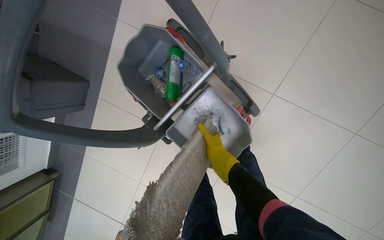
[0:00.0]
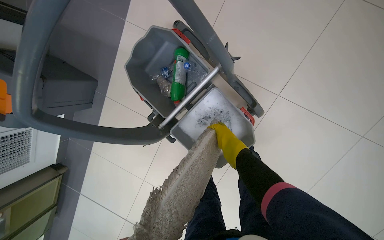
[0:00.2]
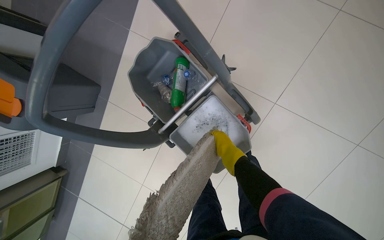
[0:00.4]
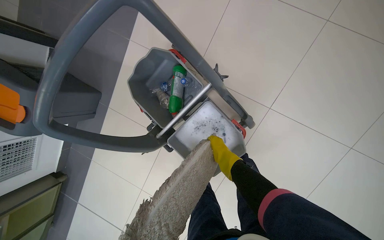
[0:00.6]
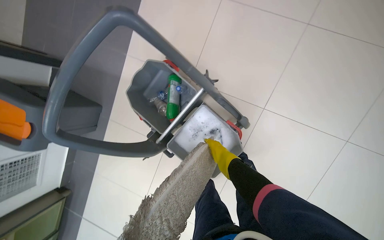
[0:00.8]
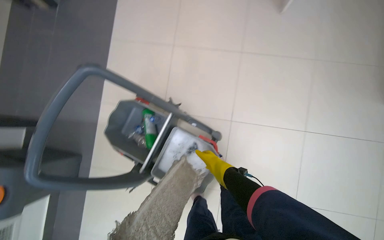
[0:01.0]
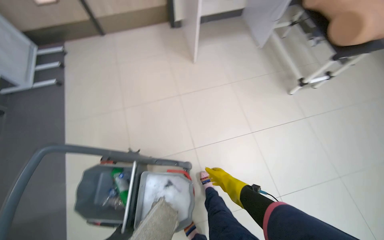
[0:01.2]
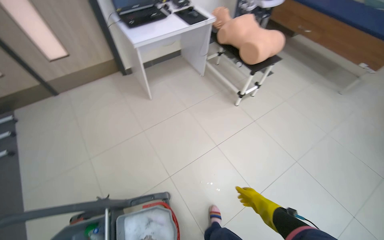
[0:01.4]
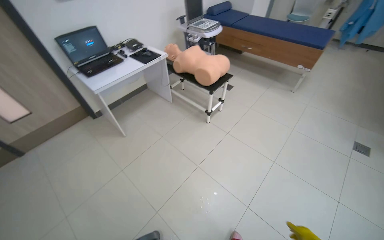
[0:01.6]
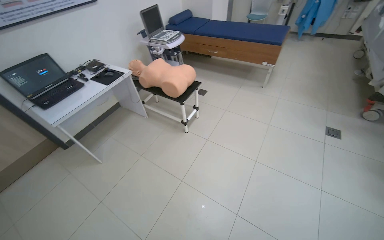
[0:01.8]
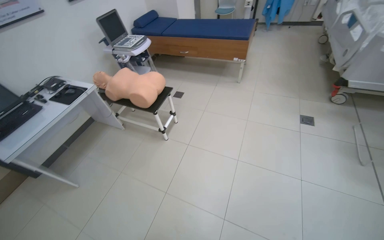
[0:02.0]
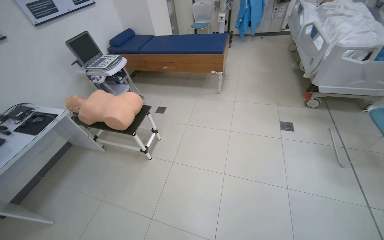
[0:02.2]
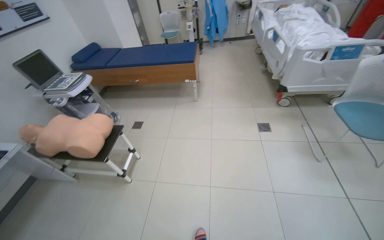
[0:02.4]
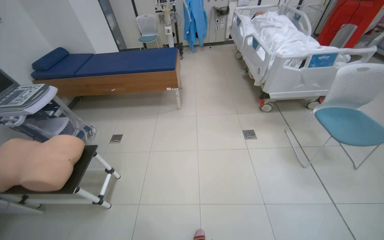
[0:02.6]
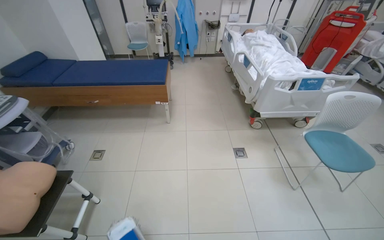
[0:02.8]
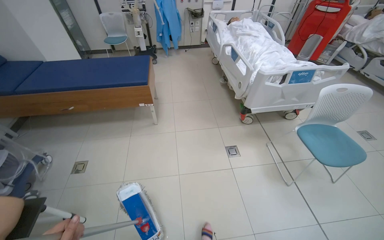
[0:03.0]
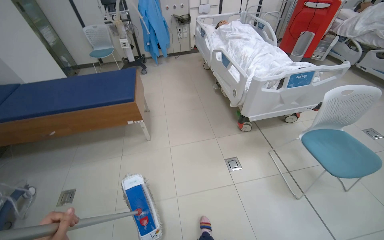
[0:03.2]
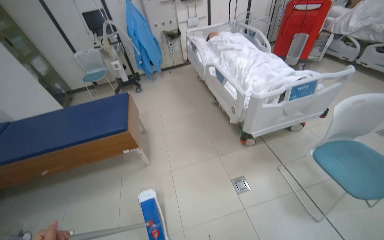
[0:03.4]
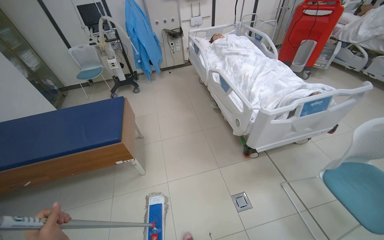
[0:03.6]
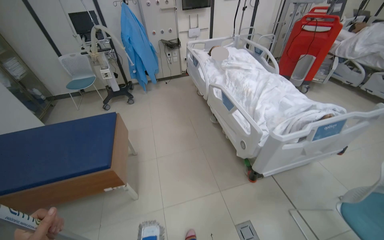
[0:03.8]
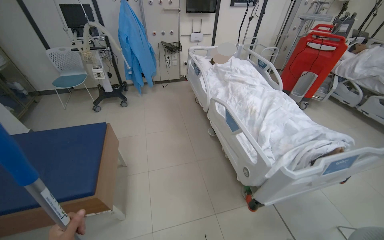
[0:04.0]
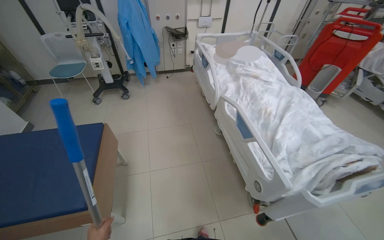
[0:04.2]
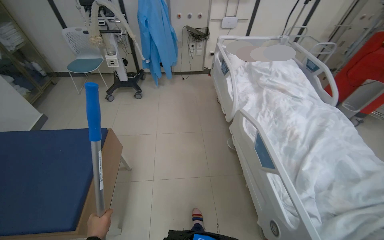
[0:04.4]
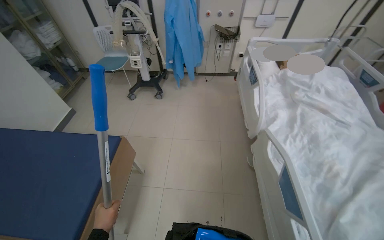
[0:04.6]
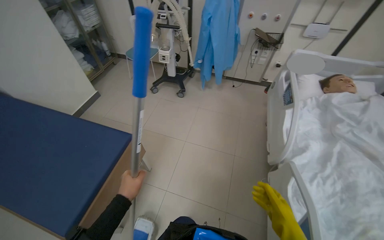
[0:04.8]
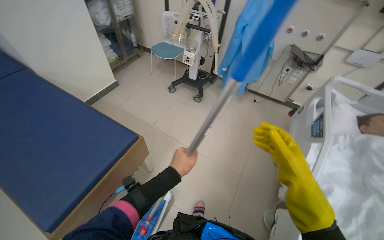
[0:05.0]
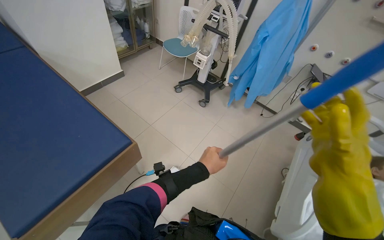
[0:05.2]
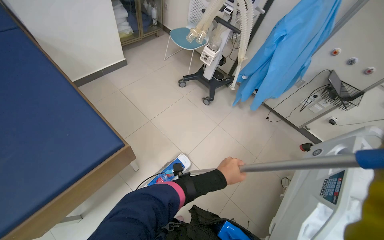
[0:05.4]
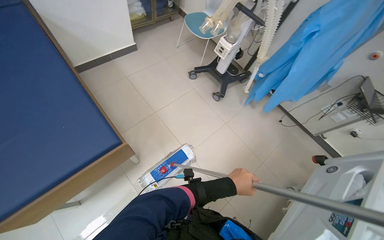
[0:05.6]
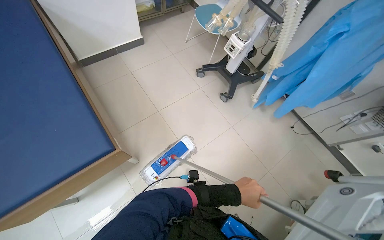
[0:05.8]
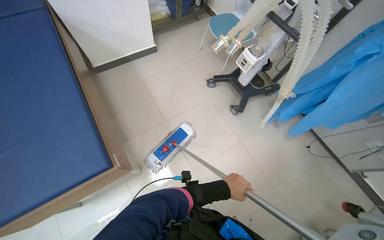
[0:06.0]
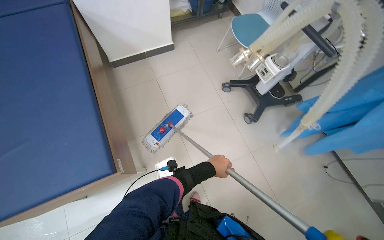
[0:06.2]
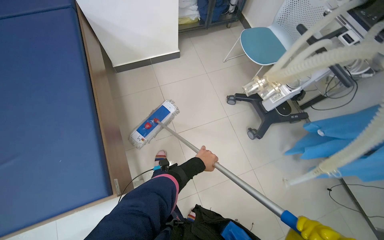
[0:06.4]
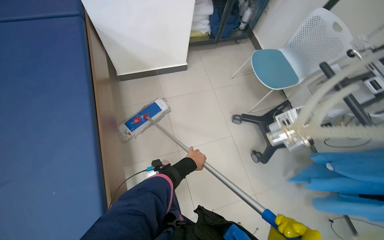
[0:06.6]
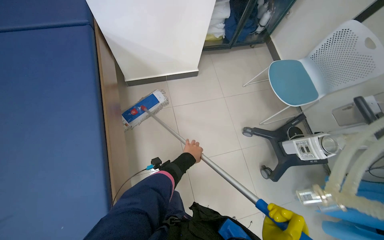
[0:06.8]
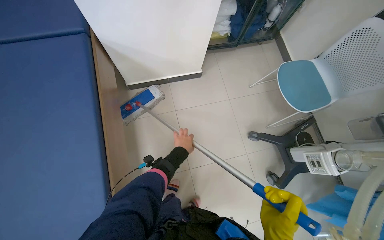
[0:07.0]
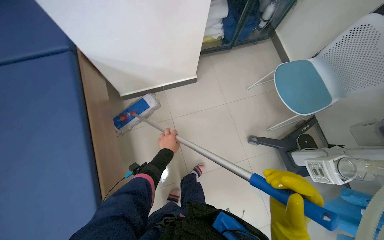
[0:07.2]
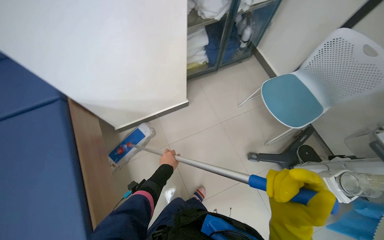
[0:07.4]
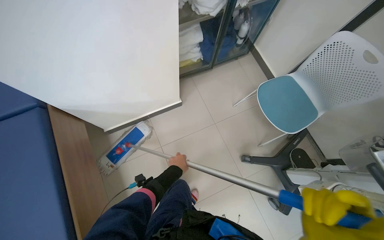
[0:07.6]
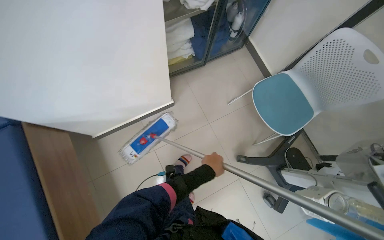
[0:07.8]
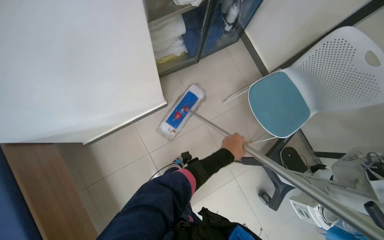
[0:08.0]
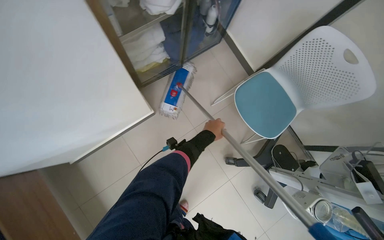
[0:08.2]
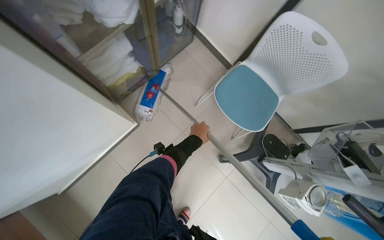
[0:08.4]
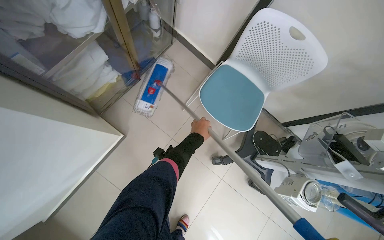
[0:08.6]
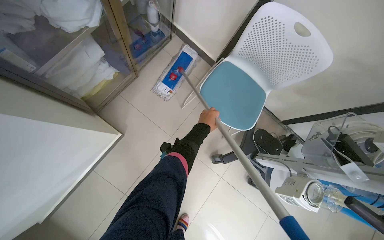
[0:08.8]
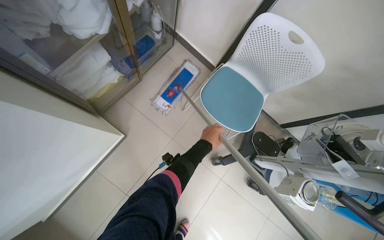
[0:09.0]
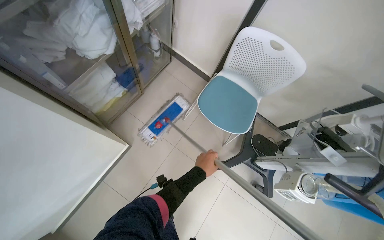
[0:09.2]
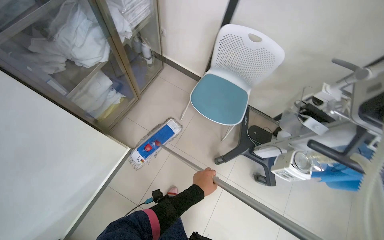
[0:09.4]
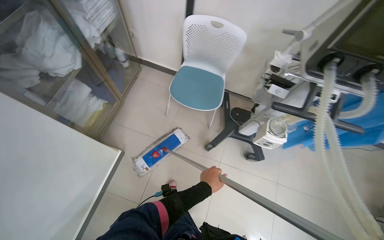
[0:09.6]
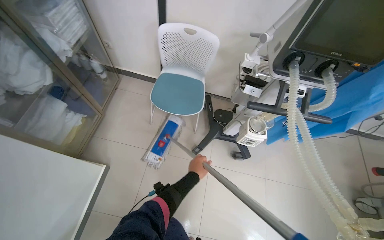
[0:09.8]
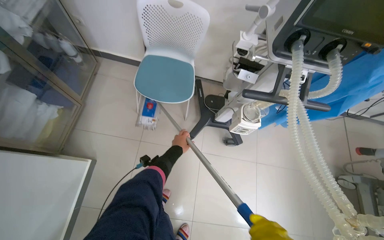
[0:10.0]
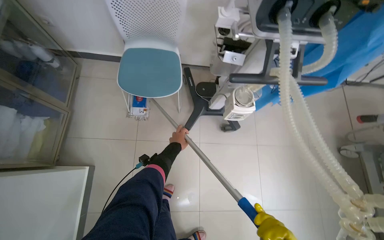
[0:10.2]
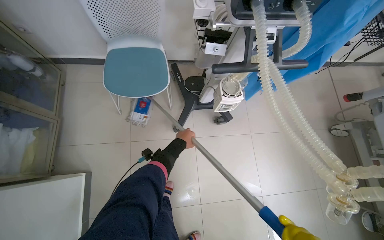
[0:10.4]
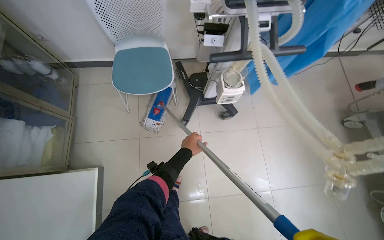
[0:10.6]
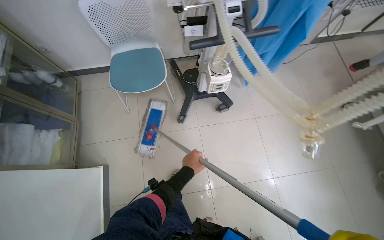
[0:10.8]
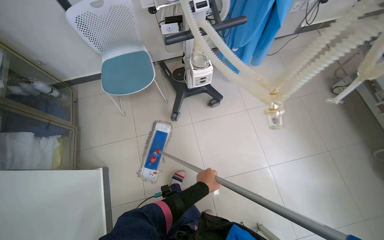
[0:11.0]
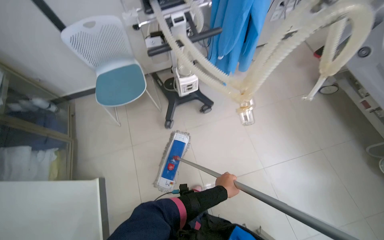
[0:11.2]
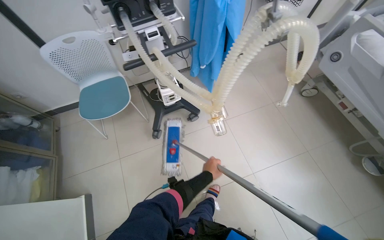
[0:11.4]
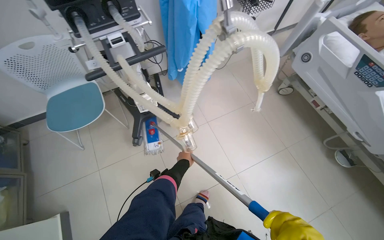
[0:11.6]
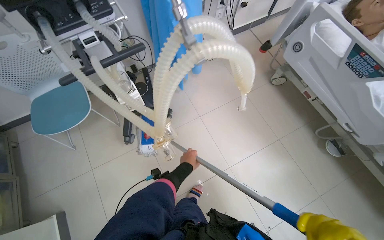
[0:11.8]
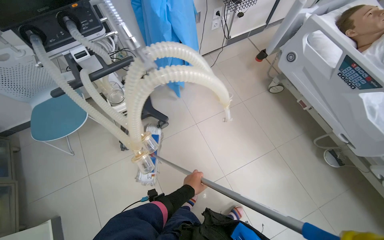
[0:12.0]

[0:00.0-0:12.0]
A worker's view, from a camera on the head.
Job: mopping floor.
The whole recording: Mopping floor. The worker dips and wrings the mop in the bucket, then mops the floor of the room.
0:00.0 to 0:01.6: The camera travels some 70 cm. The wearer looks approximately 70 degrees further to the right. The camera pitches upward, by some 60 degrees.
0:01.6 to 0:03.0: The camera travels some 1 m. The wearer looks some 50 degrees further to the right.
0:03.0 to 0:04.4: The head travels some 1.5 m.
0:04.4 to 0:06.0: The head travels approximately 1 m. The wearer's head swings roughly 65 degrees to the left. The wearer looks some 15 degrees further downward.
0:06.0 to 0:07.6: The camera is carried roughly 1 m.
0:07.6 to 0:09.0: The camera travels some 50 cm. The wearer looks roughly 25 degrees further to the right.
0:09.0 to 0:10.4: The scene turns approximately 40 degrees counterclockwise in the picture.
0:10.4 to 0:12.0: The camera is carried to the right, roughly 60 cm.

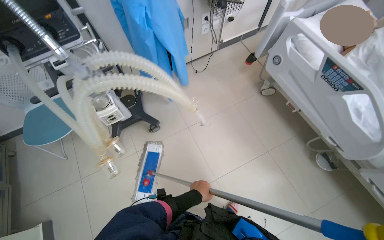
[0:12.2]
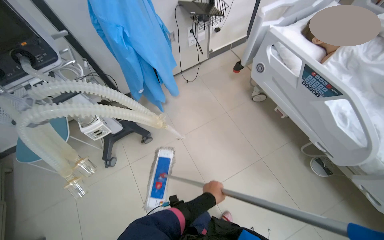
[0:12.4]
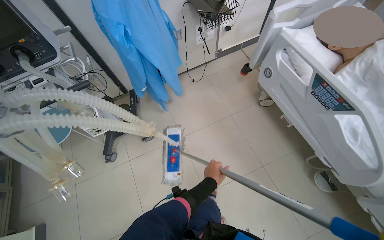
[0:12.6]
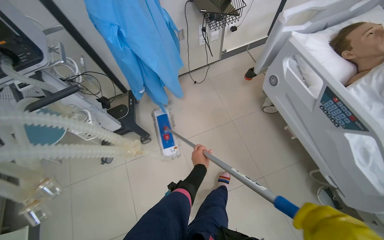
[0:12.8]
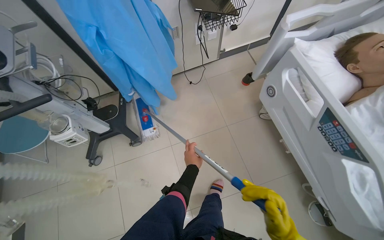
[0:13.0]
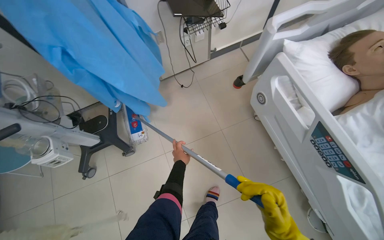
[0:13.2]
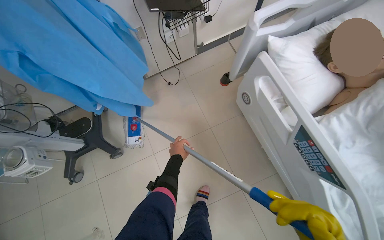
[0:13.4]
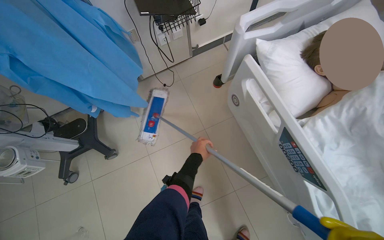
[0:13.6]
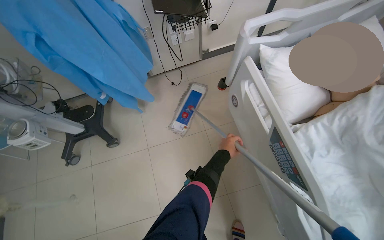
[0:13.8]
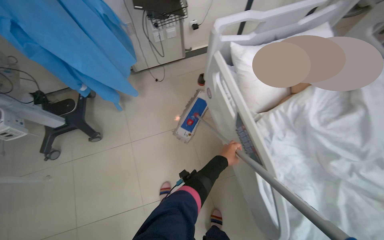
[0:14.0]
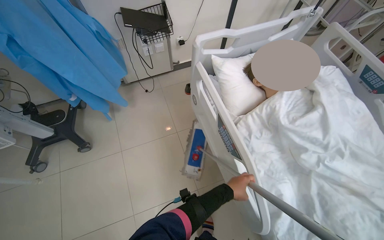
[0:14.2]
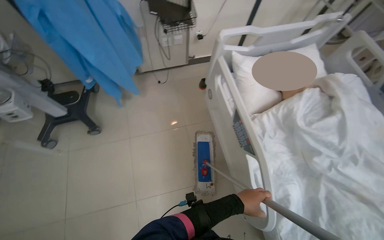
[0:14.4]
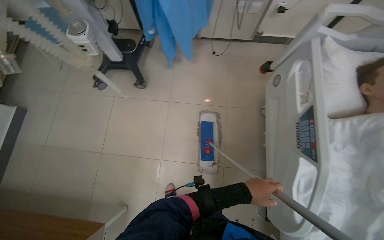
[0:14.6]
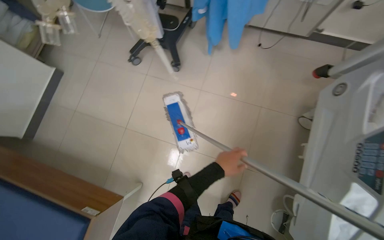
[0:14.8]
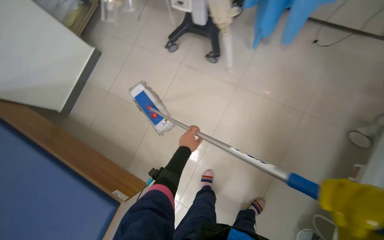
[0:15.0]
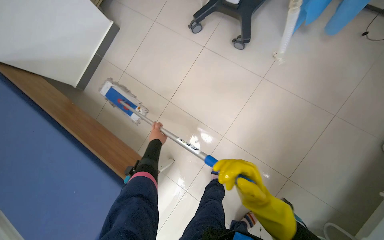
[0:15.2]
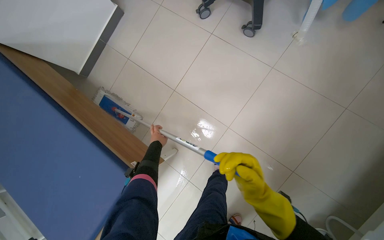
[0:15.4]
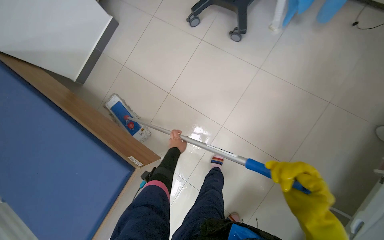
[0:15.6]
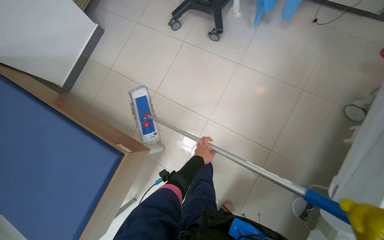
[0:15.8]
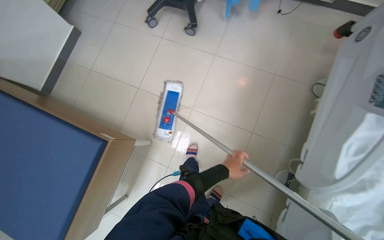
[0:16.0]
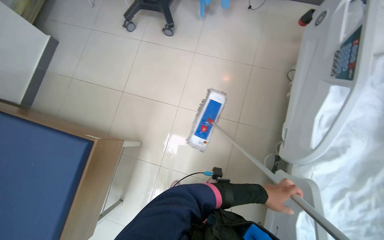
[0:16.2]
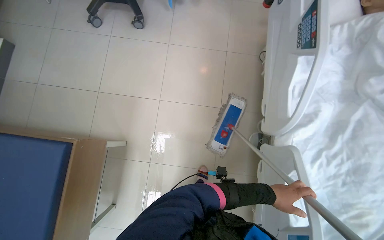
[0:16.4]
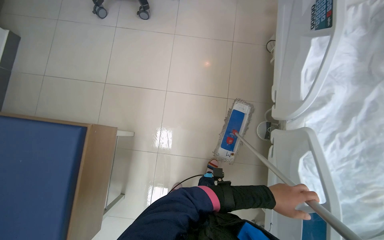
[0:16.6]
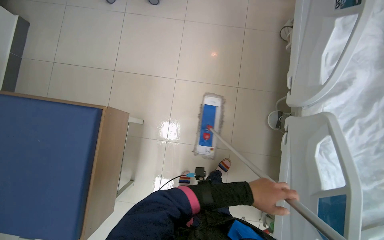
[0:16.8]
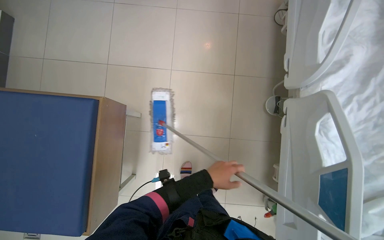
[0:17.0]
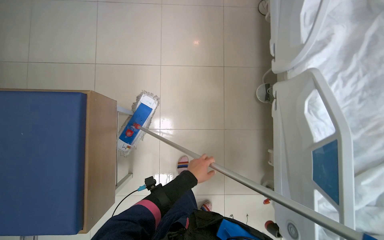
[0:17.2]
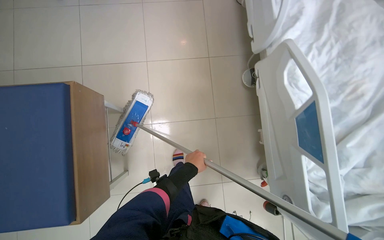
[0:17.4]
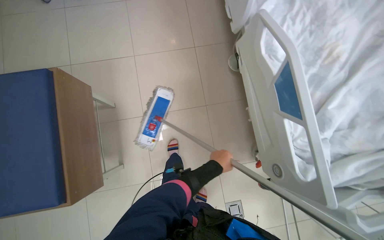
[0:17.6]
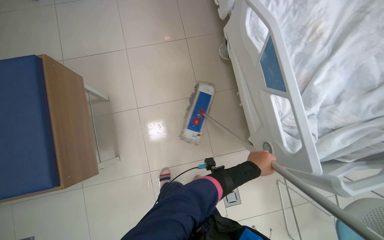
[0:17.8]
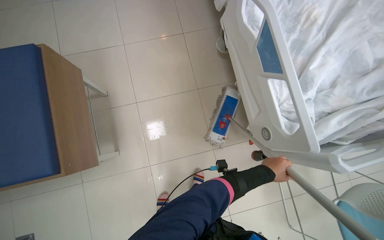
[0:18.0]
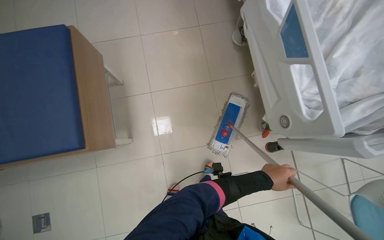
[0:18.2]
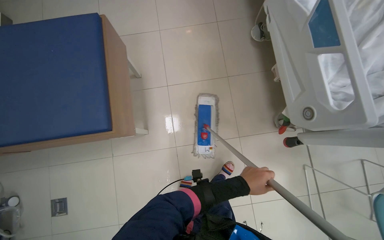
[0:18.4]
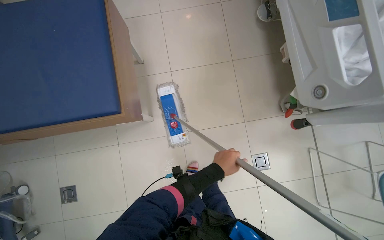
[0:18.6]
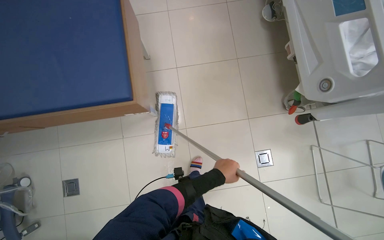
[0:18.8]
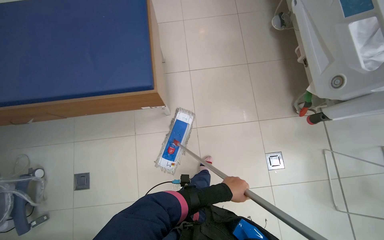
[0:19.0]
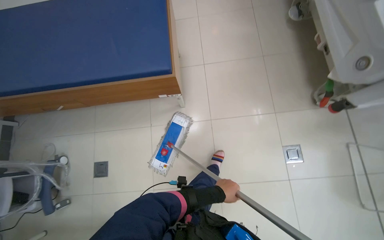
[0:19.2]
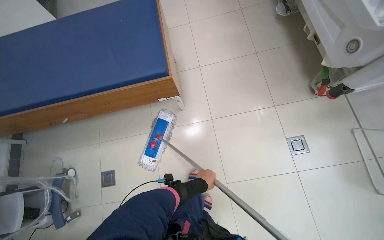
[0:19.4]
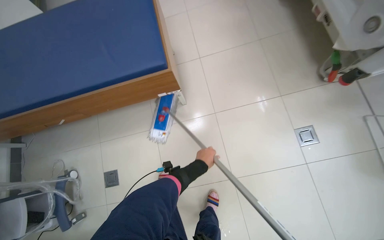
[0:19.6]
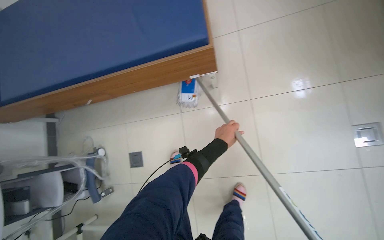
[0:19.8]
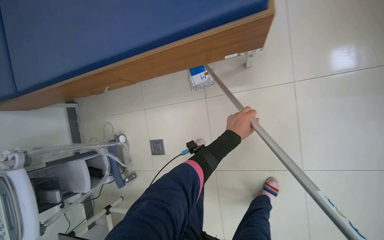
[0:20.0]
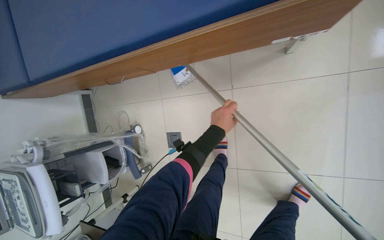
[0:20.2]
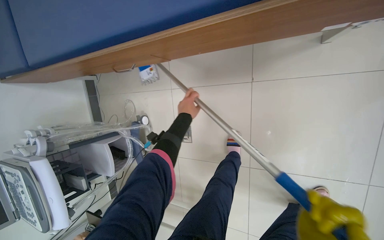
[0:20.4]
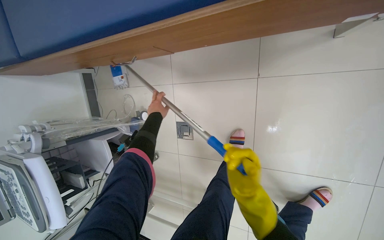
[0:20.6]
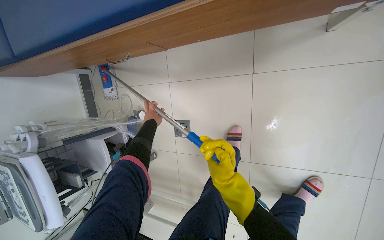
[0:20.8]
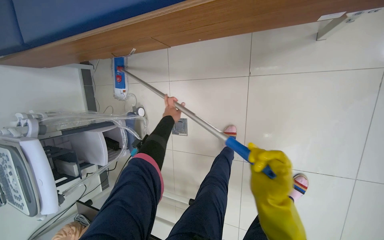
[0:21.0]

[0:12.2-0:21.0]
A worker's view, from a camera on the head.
Job: mopping floor.
The whole recording: Mopping floor. The worker dips and wrings the mop in the bucket, then mops the floor of the room.
0:12.2 to 0:13.6: The head travels roughly 70 cm.
0:13.6 to 0:15.2: The head travels approximately 60 cm. The wearer's head swings about 60 degrees to the left. The view tips downward by roughly 15 degrees.
0:15.2 to 0:16.6: The camera is carried approximately 50 cm. The wearer's head swings about 30 degrees to the right.
0:16.6 to 0:18.0: The head travels approximately 60 cm.
0:18.0 to 0:19.6: The wearer moves approximately 70 cm.
0:19.6 to 0:21.0: The camera travels some 60 cm. The wearer's head swings roughly 20 degrees to the left. The wearer looks approximately 25 degrees further downward.
